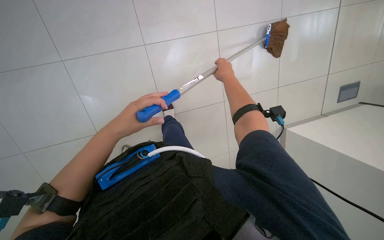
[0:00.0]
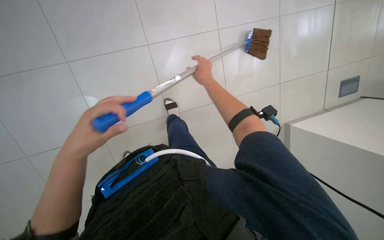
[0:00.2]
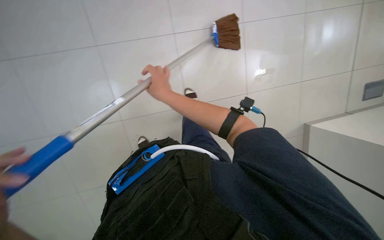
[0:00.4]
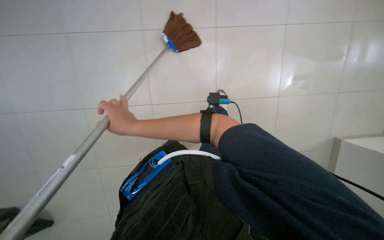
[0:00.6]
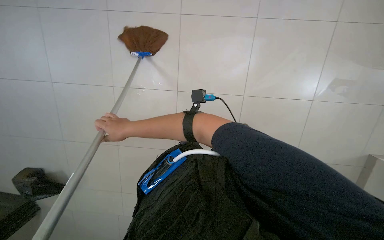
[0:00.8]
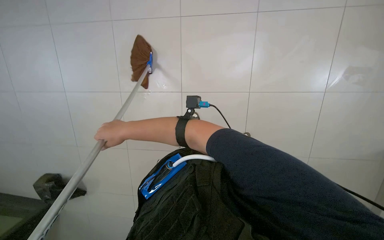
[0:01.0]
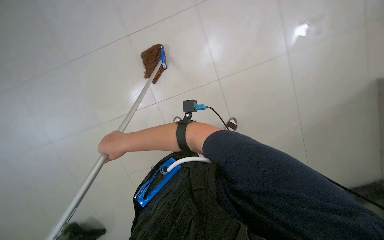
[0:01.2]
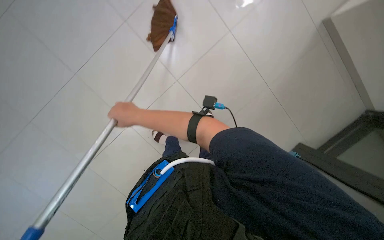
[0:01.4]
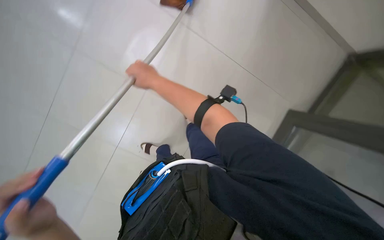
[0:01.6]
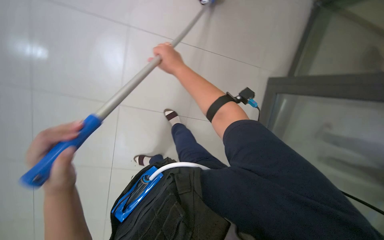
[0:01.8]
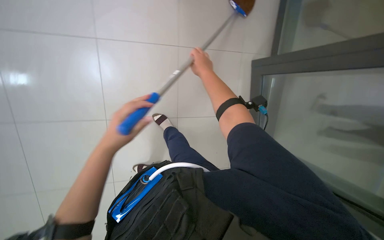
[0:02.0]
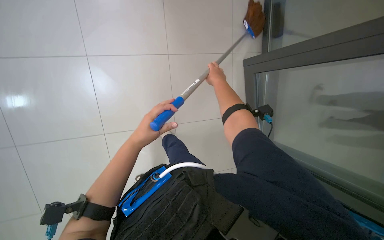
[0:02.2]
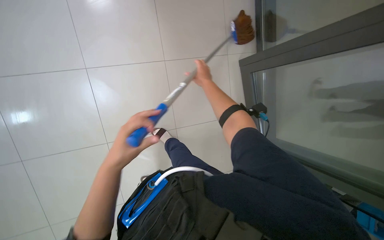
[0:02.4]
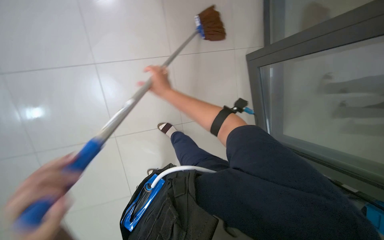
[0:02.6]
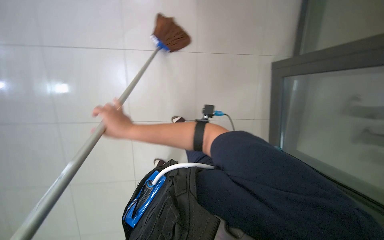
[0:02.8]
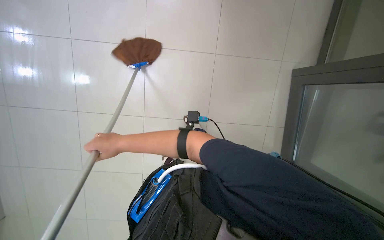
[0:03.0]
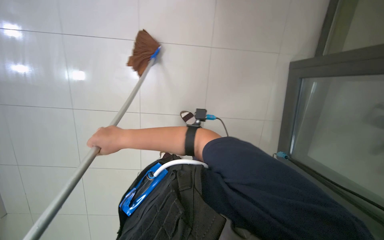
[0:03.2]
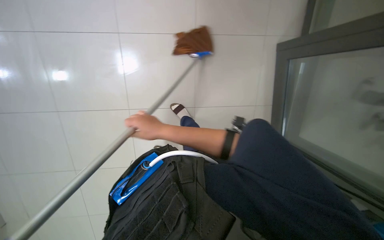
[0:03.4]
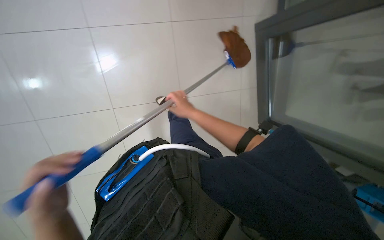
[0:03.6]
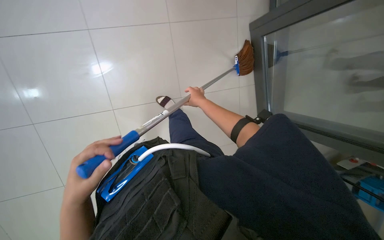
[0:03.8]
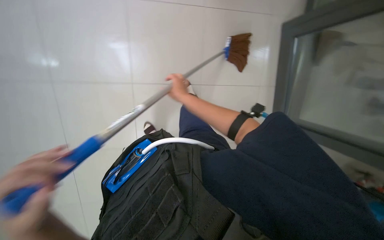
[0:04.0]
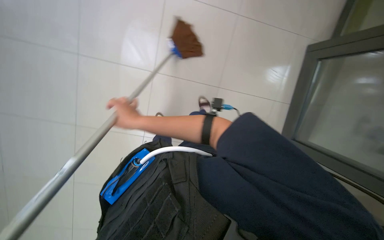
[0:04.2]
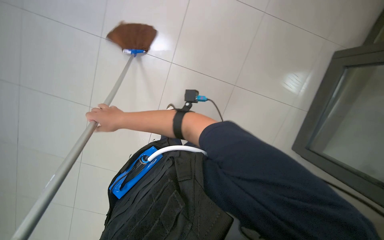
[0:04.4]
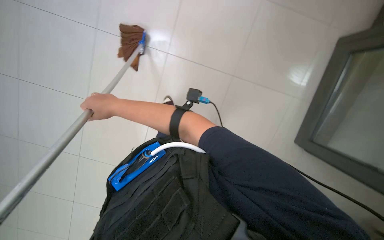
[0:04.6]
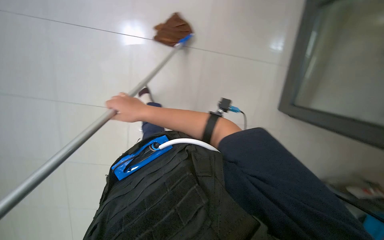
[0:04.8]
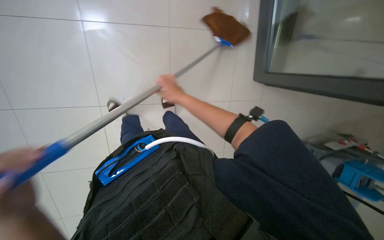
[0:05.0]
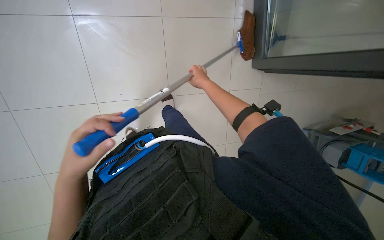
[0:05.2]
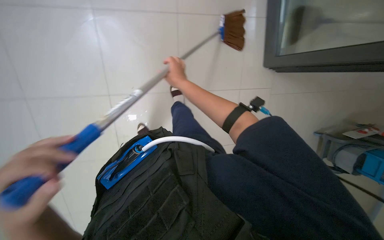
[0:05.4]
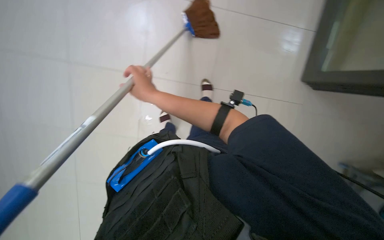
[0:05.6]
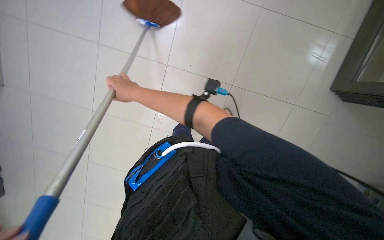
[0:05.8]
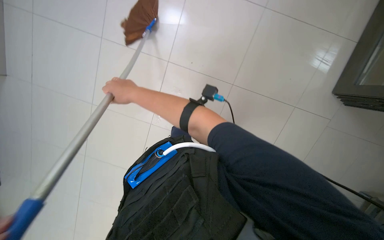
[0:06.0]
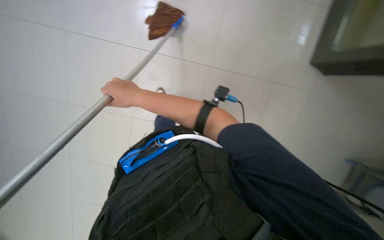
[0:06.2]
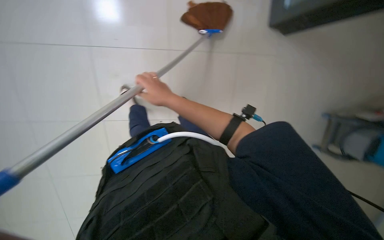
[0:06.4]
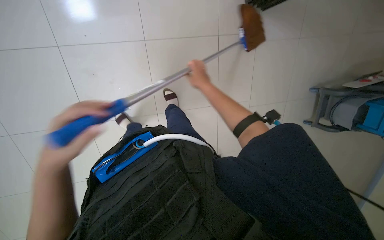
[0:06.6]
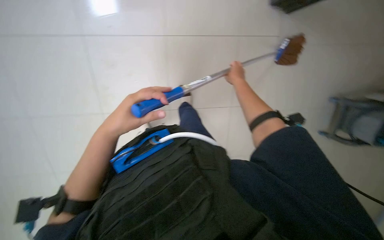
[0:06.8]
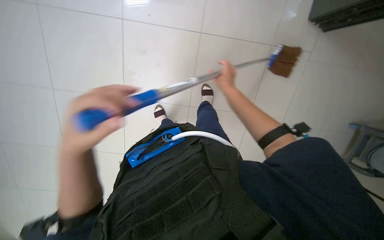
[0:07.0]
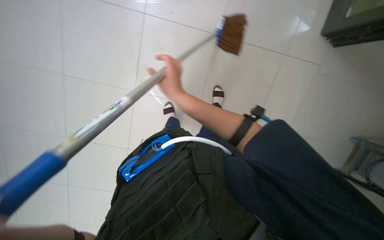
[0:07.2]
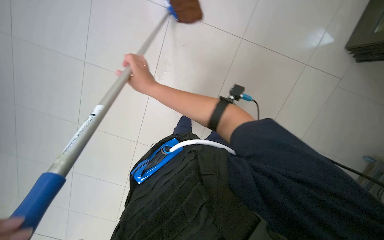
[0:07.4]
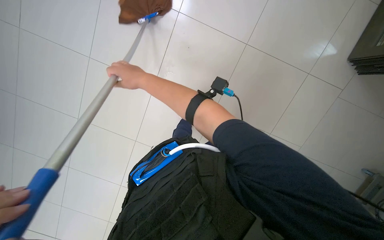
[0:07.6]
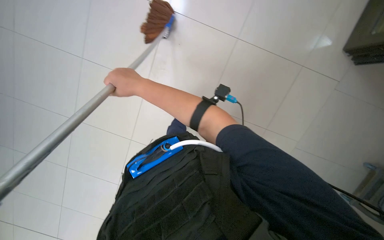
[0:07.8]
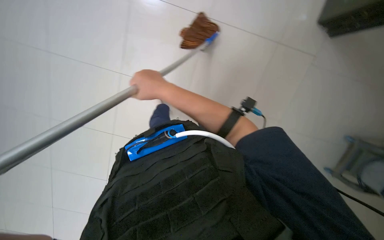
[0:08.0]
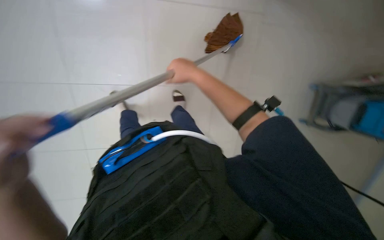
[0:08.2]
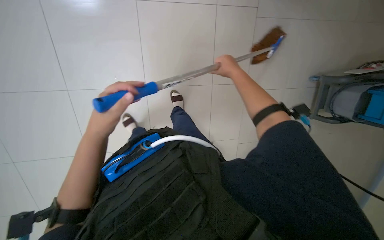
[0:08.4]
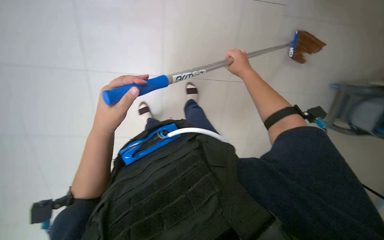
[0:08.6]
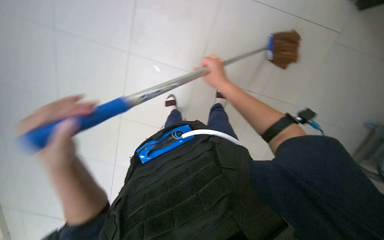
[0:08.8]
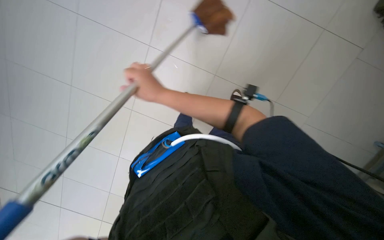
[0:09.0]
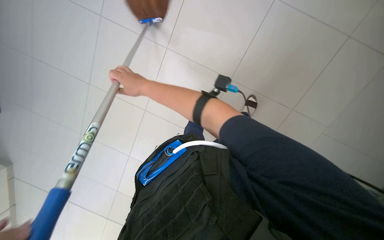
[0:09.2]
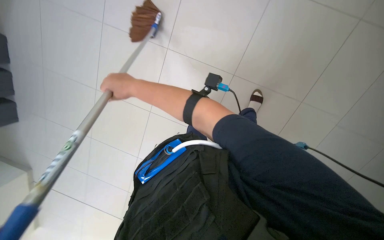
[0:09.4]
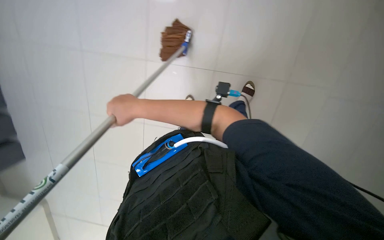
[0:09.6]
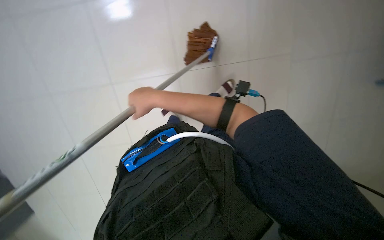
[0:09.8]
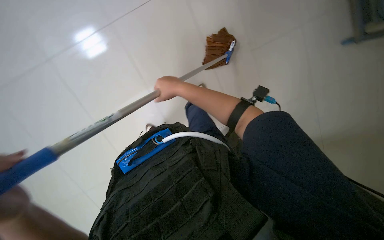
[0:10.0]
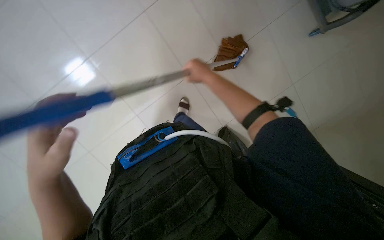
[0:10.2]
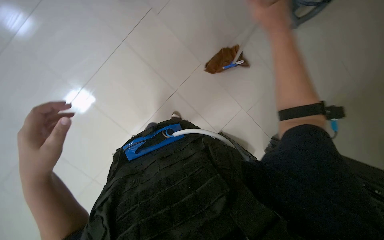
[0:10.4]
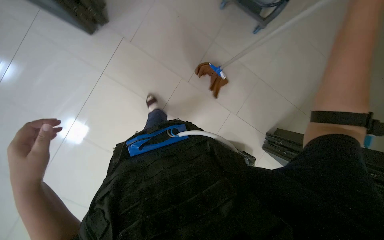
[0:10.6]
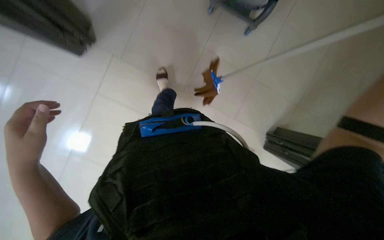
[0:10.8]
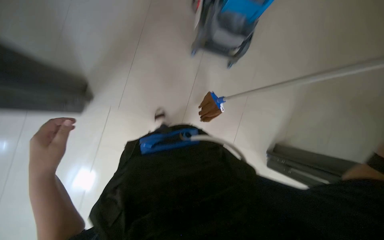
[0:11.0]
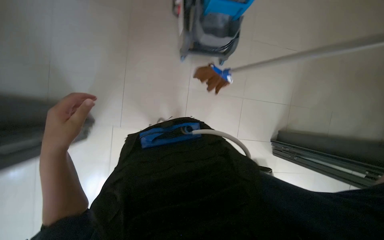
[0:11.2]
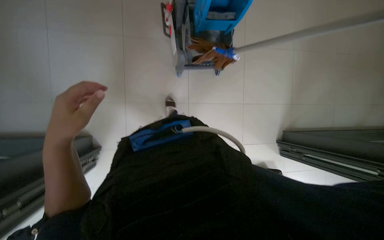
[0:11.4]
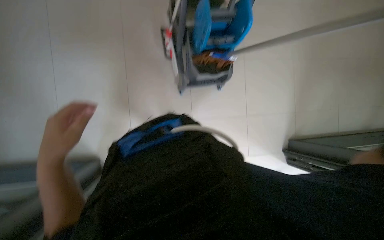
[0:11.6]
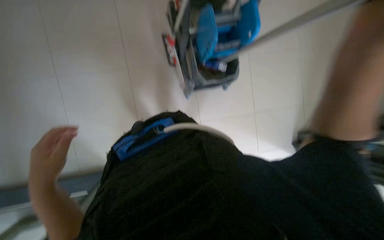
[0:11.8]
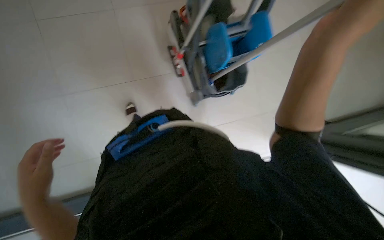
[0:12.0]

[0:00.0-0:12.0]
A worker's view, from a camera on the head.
Job: preparing cleaning supplies.
The whole recording: Changing mop head. The worker removes the used mop head from the handle and attaches a new one.
0:00.0 to 0:01.6: The scene rotates counterclockwise by roughly 35 degrees.
0:03.0 to 0:04.4: The right hand moves up the picture, approximately 15 cm, and moves approximately 30 cm to the right and comes back.
0:04.4 to 0:06.0: The wearer's head swings approximately 25 degrees to the left. The right hand travels to the right and back again, roughly 15 cm each way.
0:06.0 to 0:07.6: The right hand goes to the right and returns, roughly 30 cm each way.
0:07.6 to 0:09.0: The head rotates roughly 20 degrees to the left. The right hand reaches roughly 15 cm to the right, then returns.
0:09.0 to 0:10.4: The right hand is displaced to the right by approximately 30 cm.

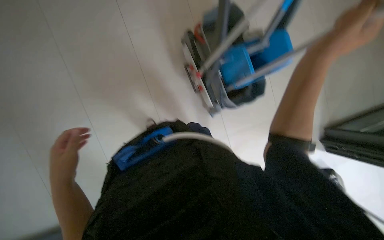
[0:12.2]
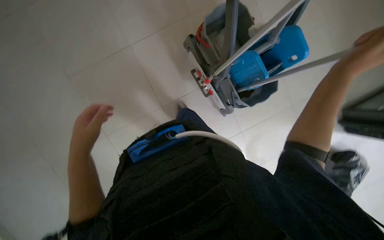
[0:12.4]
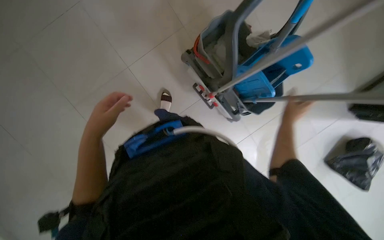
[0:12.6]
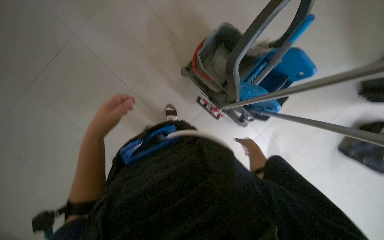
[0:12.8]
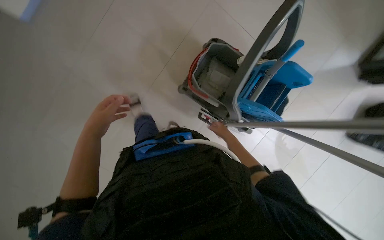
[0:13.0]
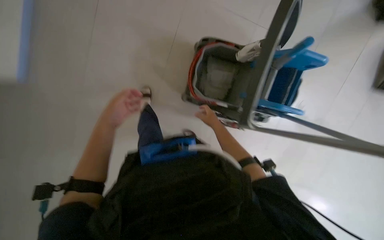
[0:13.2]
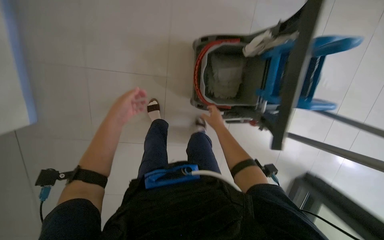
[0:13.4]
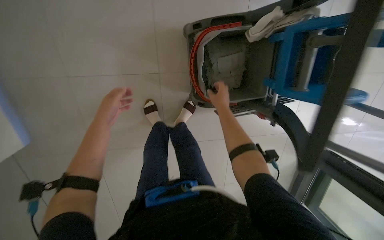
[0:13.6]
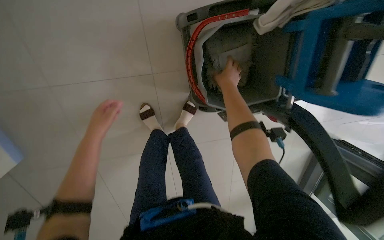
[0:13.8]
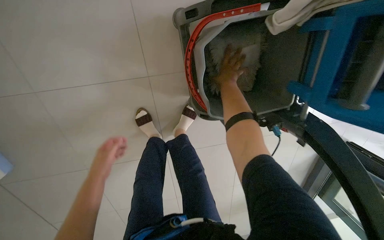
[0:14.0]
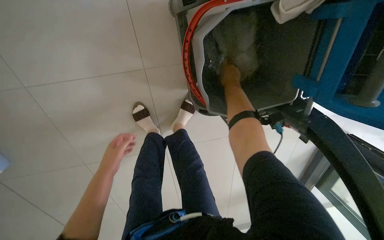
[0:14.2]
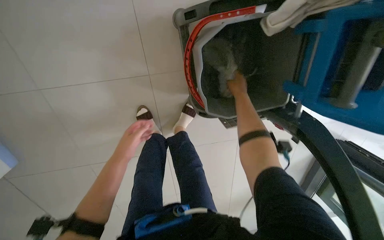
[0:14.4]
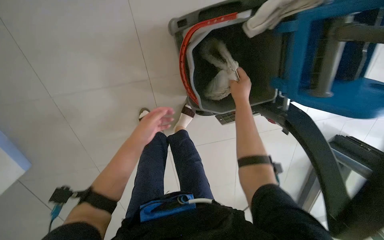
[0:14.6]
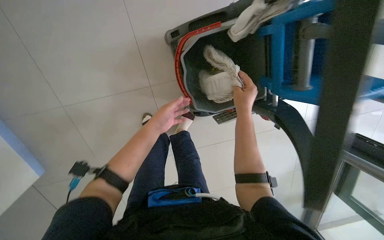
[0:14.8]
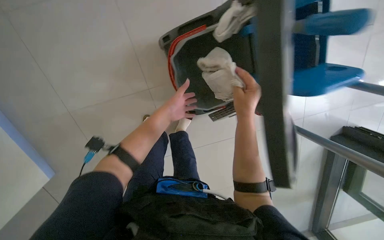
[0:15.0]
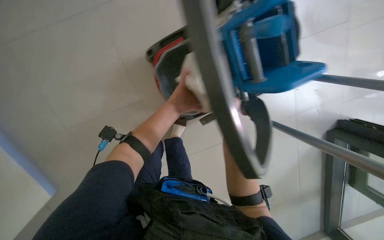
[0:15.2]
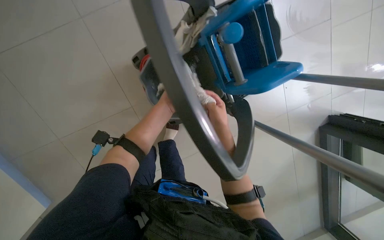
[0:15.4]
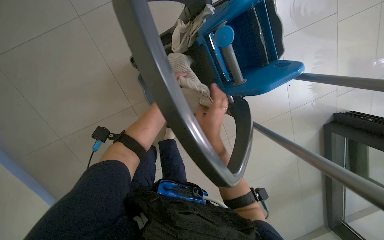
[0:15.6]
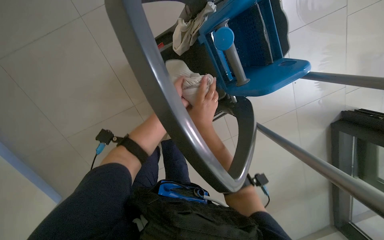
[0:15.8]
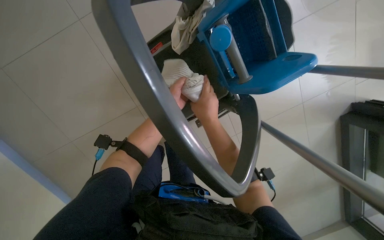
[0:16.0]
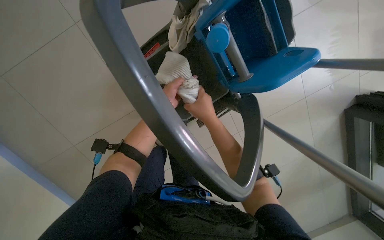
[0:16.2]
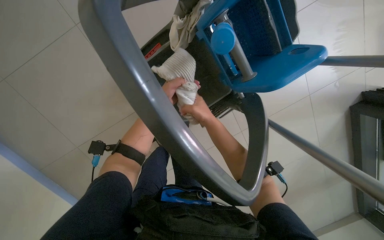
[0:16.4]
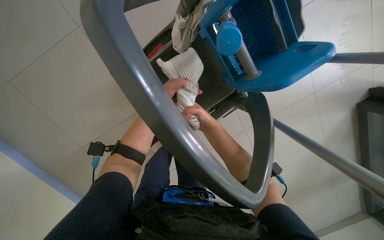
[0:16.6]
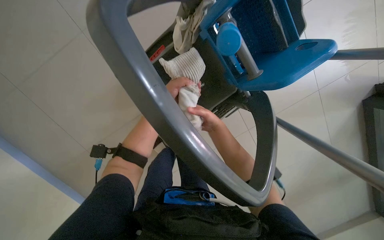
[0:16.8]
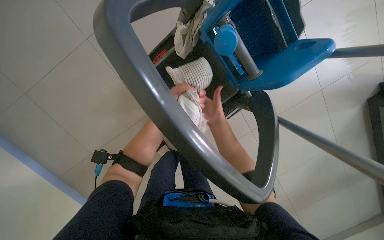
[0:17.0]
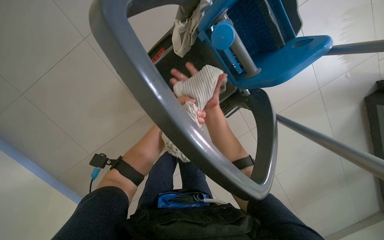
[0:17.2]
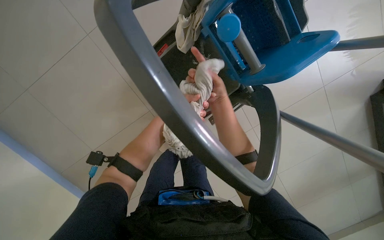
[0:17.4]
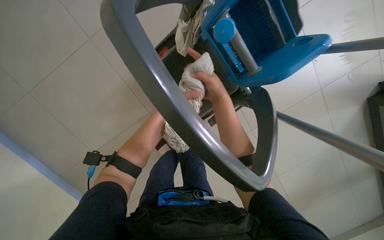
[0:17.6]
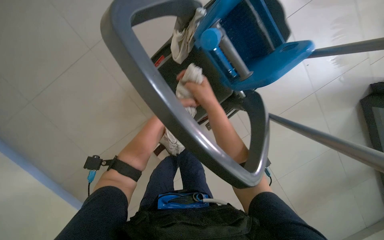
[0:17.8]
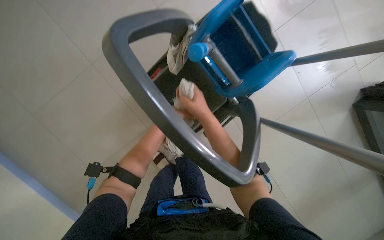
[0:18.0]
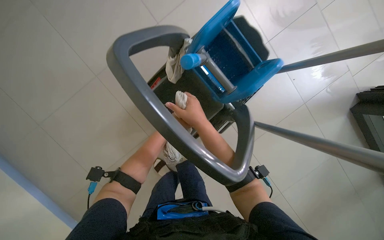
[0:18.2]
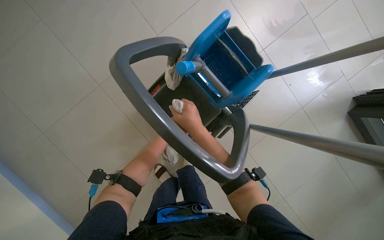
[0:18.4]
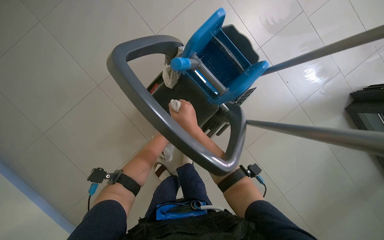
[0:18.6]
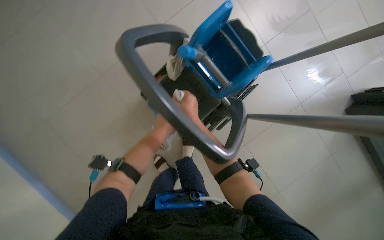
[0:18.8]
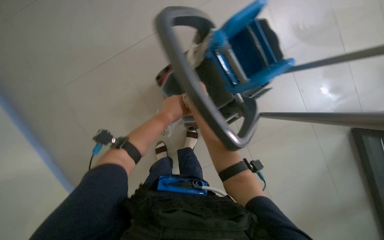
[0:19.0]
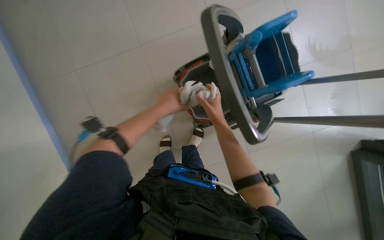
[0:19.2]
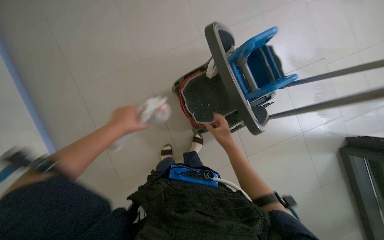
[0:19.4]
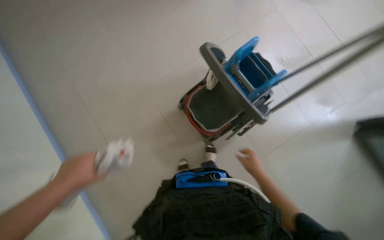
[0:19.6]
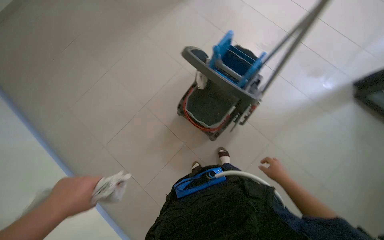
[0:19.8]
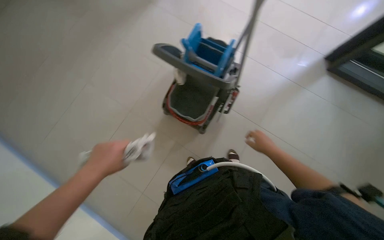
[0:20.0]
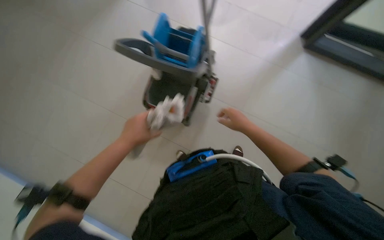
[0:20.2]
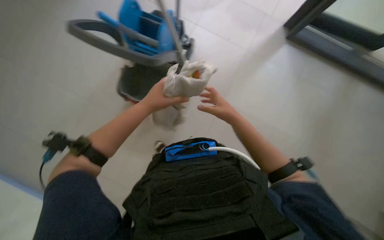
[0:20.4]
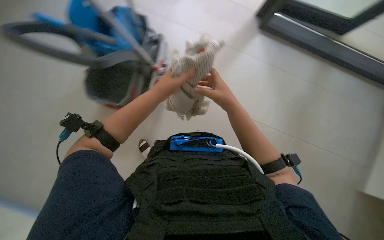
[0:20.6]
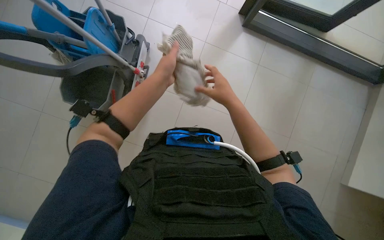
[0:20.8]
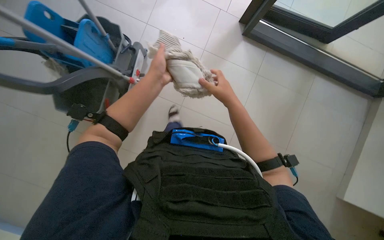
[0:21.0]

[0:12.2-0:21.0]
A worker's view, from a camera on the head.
Job: preparing cleaning supplies.
The whole recording: Changing mop head. The worker removes the used mop head from the handle and attaches a new one.
0:12.2 to 0:13.6: The right hand travels farther from the camera by approximately 50 cm. Meanwhile the left hand heads up the picture, covering some 25 cm.
0:13.6 to 0:15.2: The right hand shifts some 10 cm nearer to the camera; the left hand shifts approximately 40 cm to the right.
0:15.2 to 0:16.6: The right hand heads farther from the camera, covering some 10 cm.
0:16.6 to 0:18.0: The right hand travels nearer to the camera by about 15 cm.
0:18.0 to 0:19.6: The wearer moves about 1 m. The camera pitches upward, by approximately 15 degrees.
0:19.6 to 0:21.0: The scene turns roughly 30 degrees counterclockwise in the picture.
